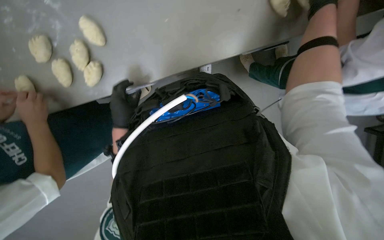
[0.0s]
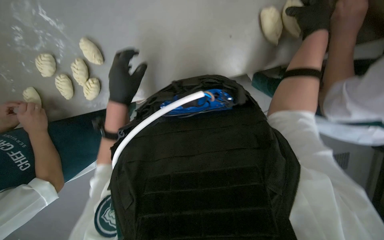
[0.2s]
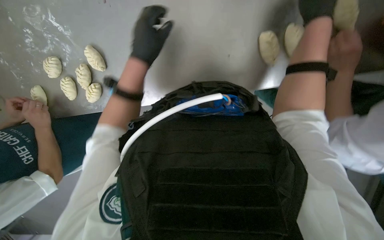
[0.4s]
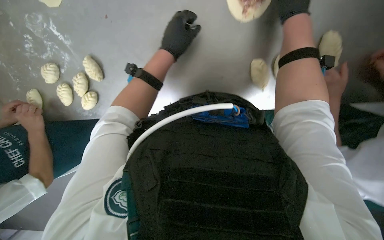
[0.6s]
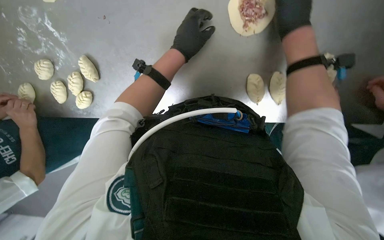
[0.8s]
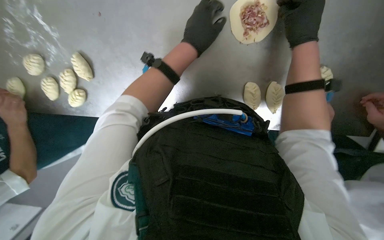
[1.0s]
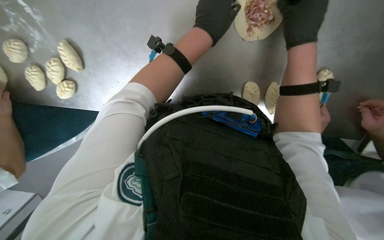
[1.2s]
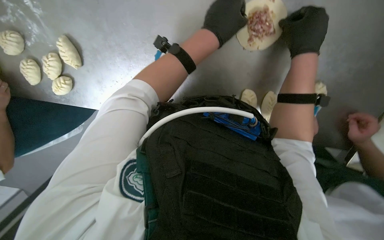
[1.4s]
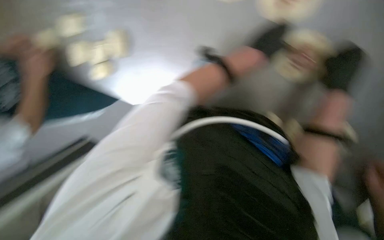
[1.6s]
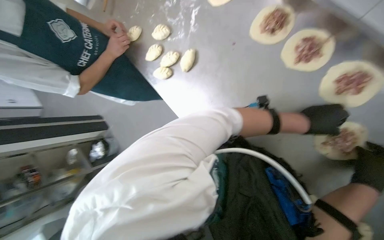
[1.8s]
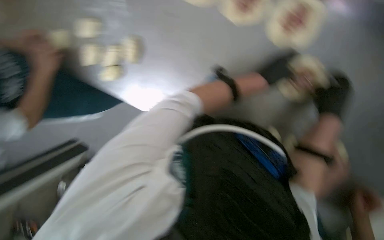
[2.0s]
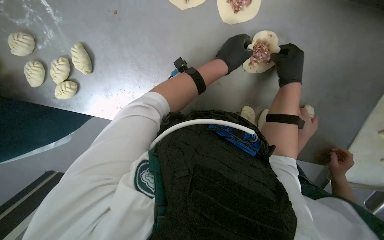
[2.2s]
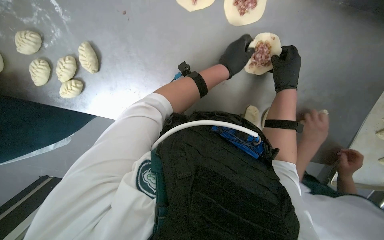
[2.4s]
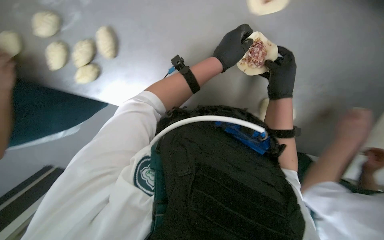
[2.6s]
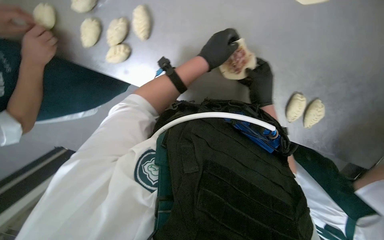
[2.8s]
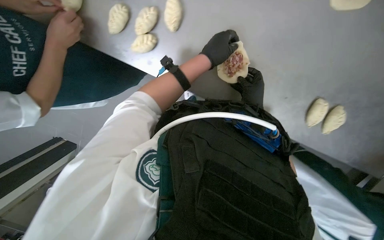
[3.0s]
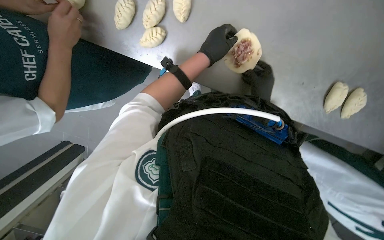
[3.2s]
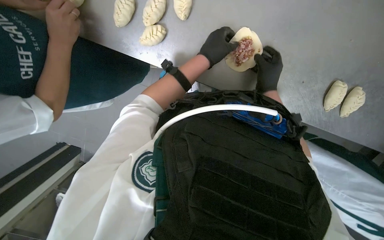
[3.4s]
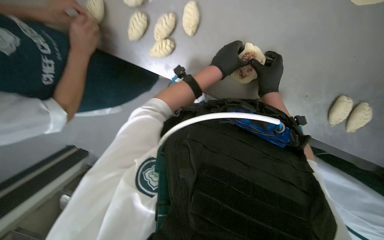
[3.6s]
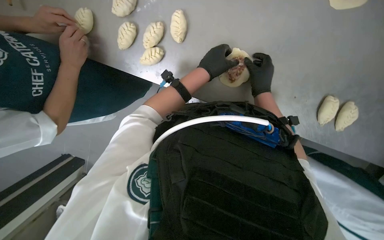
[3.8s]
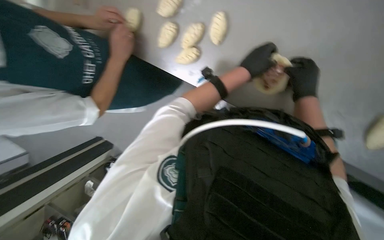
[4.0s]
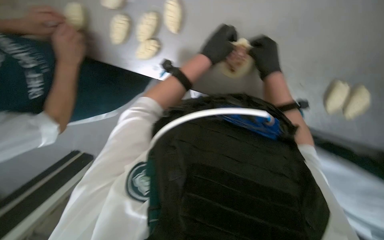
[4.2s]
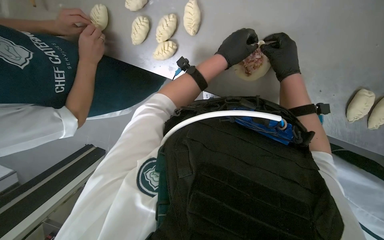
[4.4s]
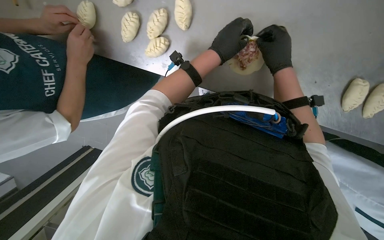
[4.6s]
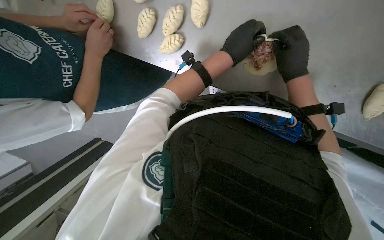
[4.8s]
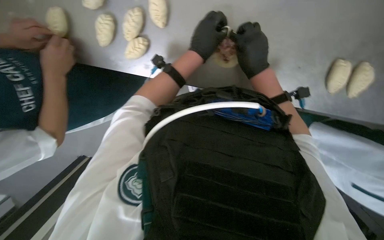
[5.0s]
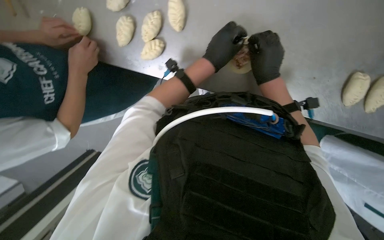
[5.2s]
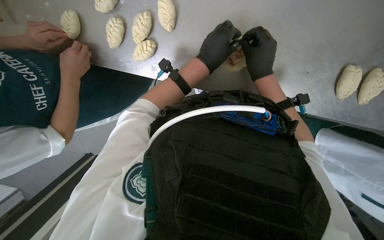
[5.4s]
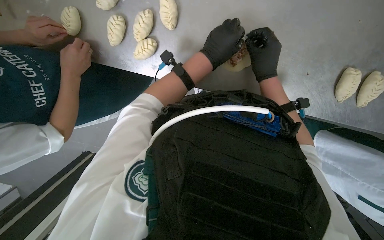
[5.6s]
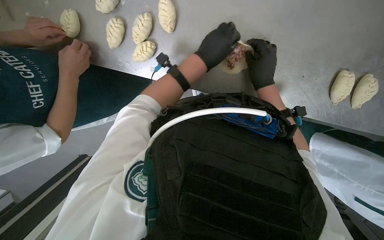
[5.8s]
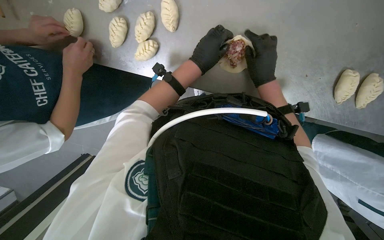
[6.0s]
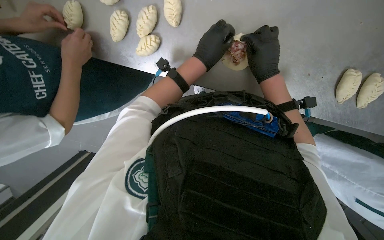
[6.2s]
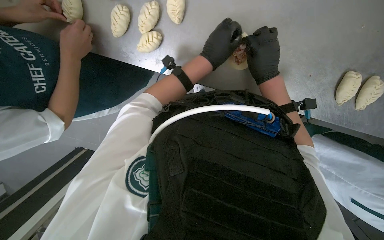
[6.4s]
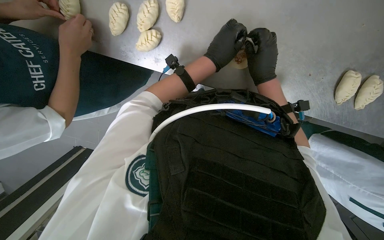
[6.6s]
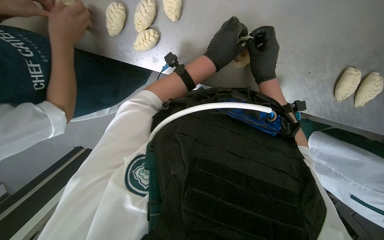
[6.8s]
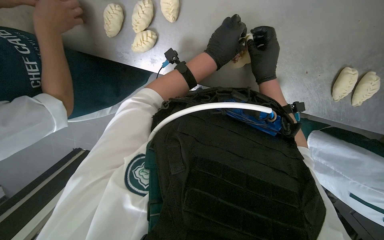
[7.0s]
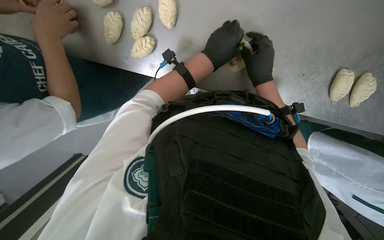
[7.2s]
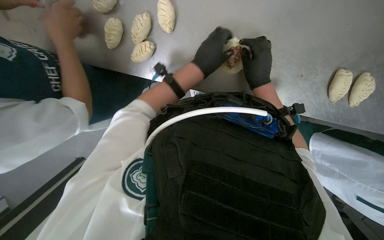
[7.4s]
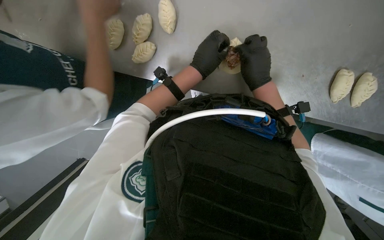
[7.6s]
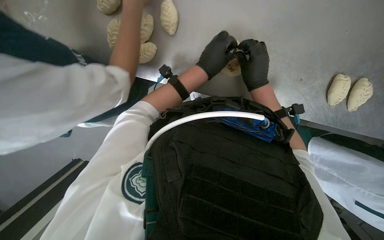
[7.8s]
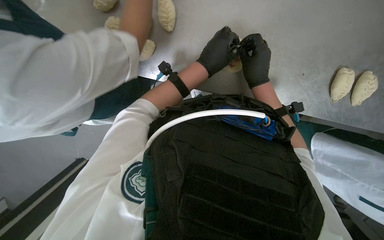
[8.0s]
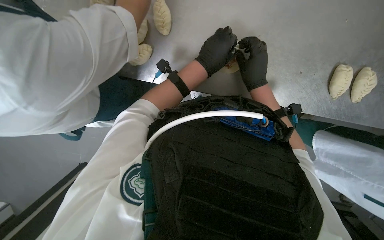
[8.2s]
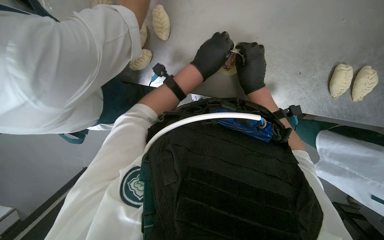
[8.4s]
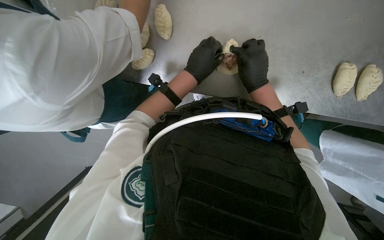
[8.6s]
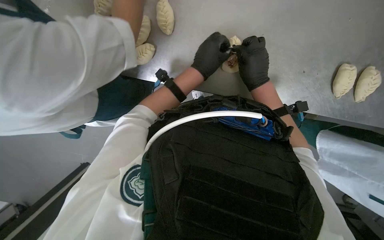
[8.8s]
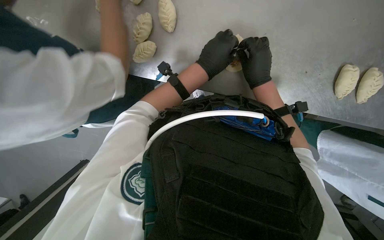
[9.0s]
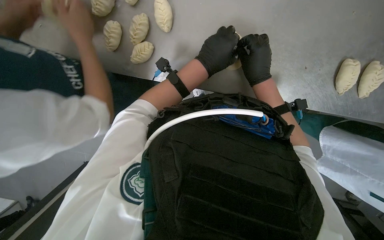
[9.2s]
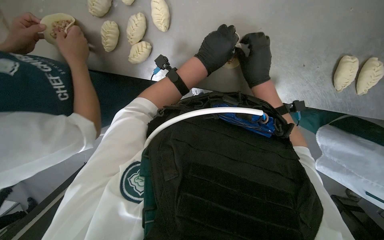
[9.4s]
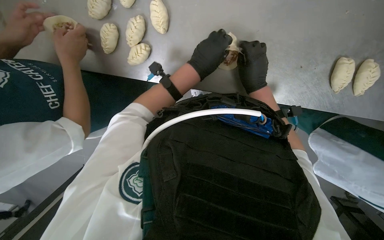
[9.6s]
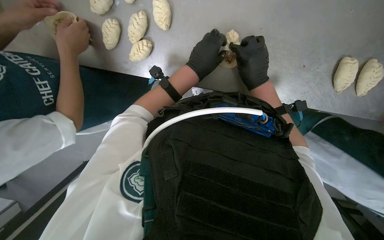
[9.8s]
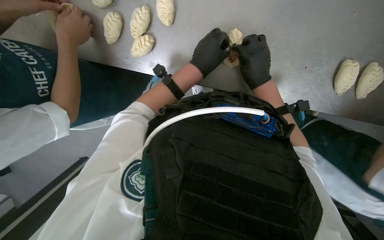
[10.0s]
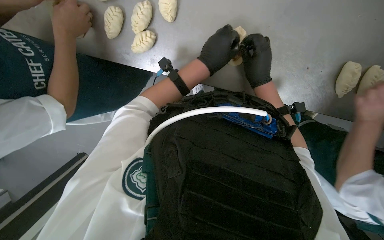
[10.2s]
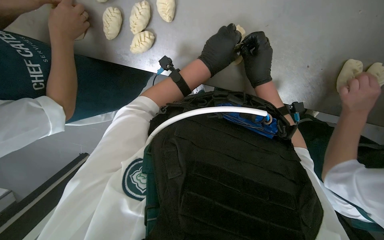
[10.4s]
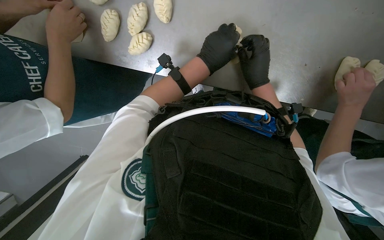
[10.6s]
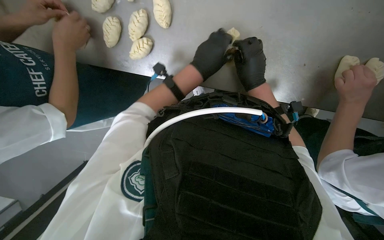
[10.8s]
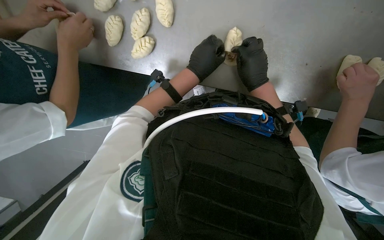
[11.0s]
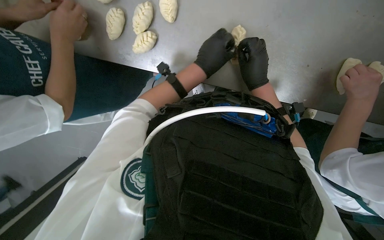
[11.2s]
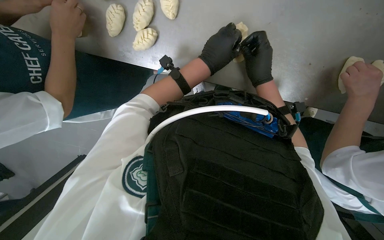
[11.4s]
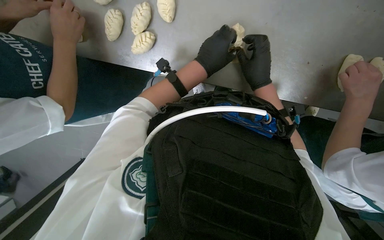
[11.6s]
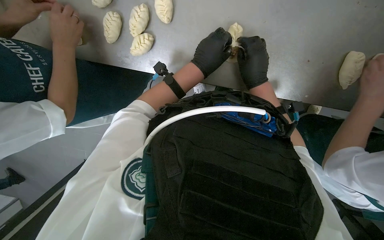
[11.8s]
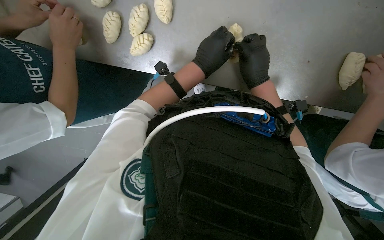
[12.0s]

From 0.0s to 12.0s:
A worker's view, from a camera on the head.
Job: preparing food.
The whole recording: Folding meat-filled dough into dumplings. The worker folds dough filled with meat into dumplings and places them on a baking sheet.
From 0.0s to 1.6s: The view tilts roughly 15 degrees upward.
From 3.0s to 4.4s: The right hand heads up the picture, covering about 10 cm.
From 4.4s to 12.0s: The hands stay close to where they were, moving slightly.

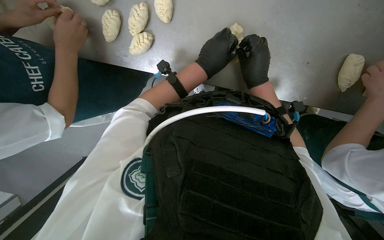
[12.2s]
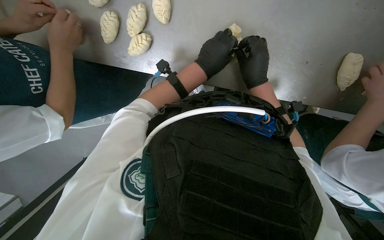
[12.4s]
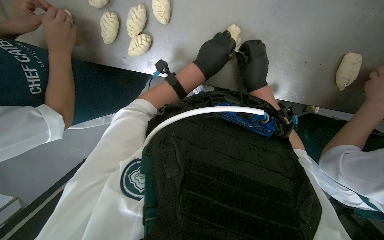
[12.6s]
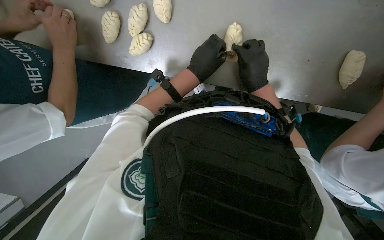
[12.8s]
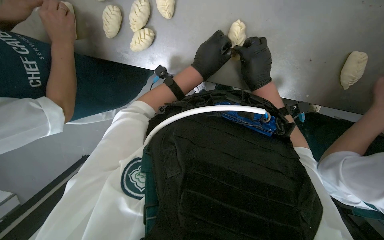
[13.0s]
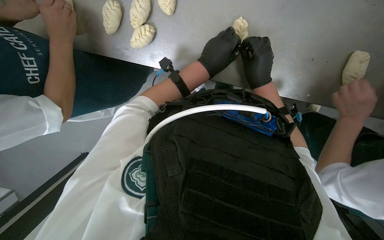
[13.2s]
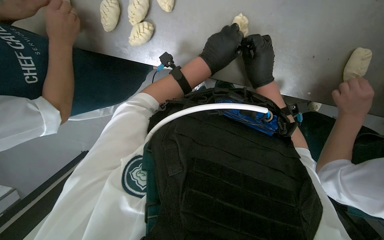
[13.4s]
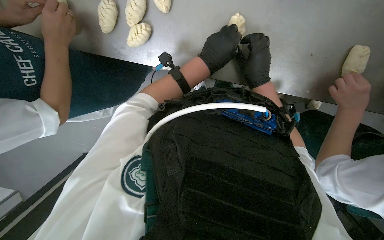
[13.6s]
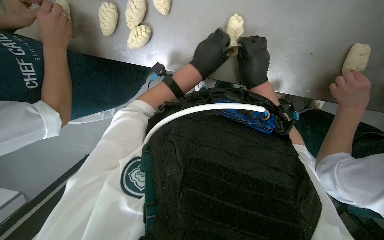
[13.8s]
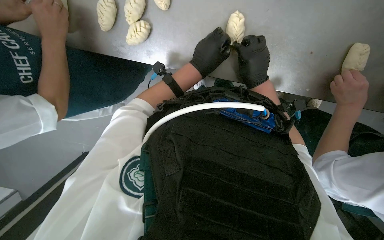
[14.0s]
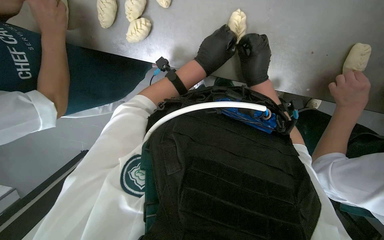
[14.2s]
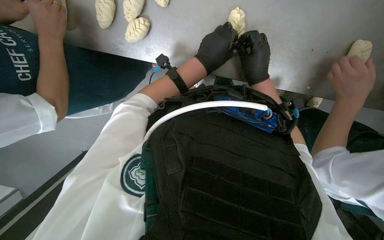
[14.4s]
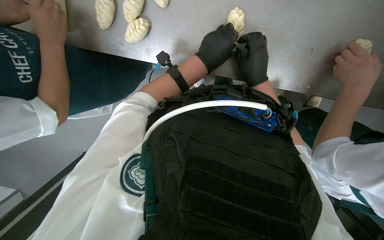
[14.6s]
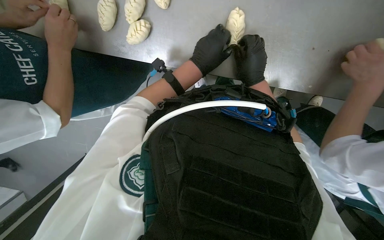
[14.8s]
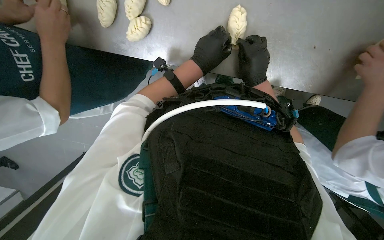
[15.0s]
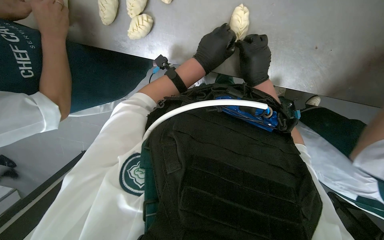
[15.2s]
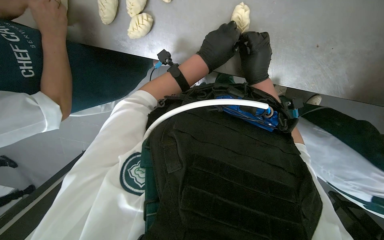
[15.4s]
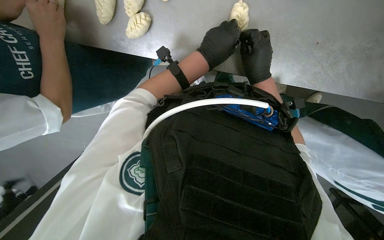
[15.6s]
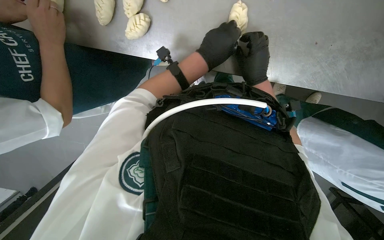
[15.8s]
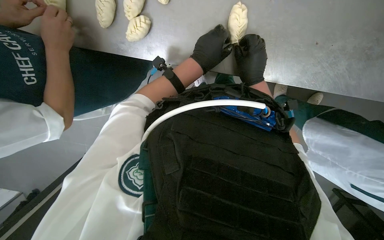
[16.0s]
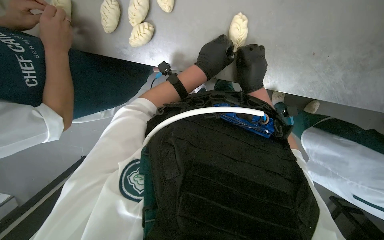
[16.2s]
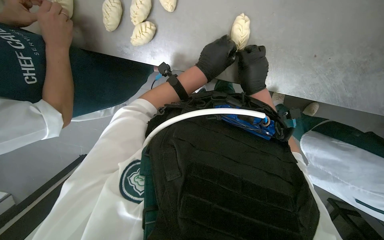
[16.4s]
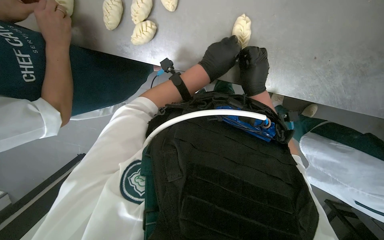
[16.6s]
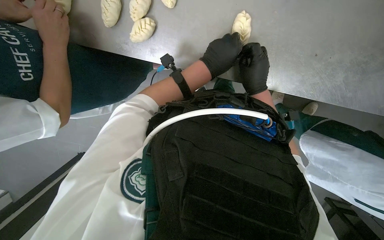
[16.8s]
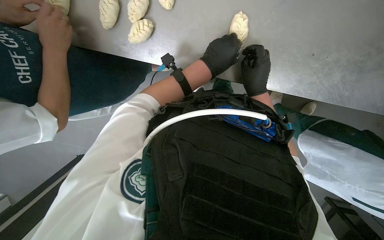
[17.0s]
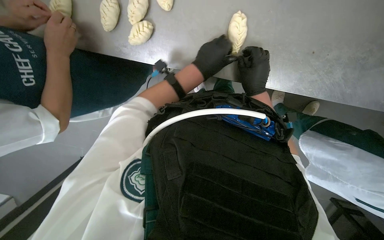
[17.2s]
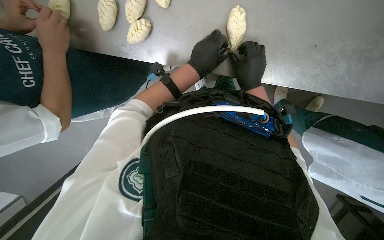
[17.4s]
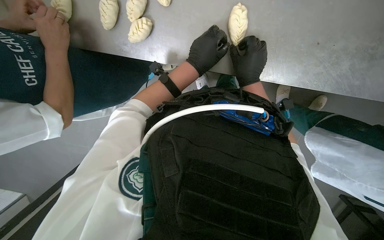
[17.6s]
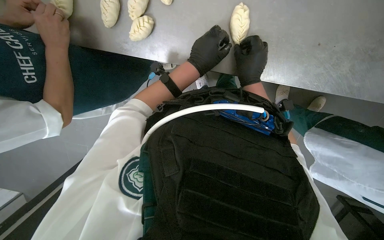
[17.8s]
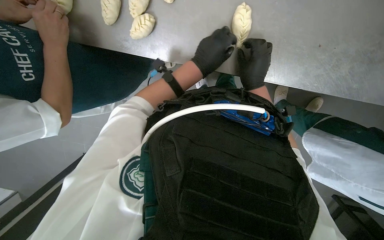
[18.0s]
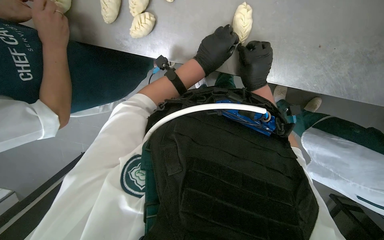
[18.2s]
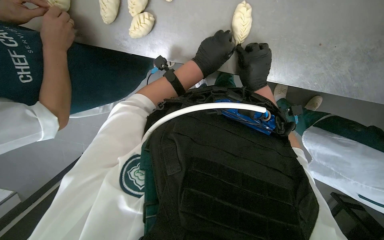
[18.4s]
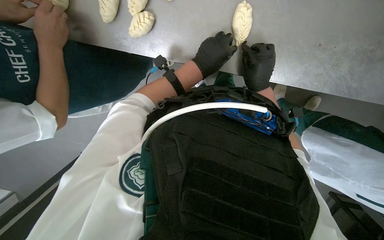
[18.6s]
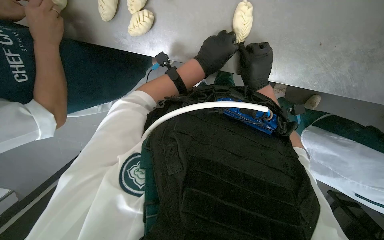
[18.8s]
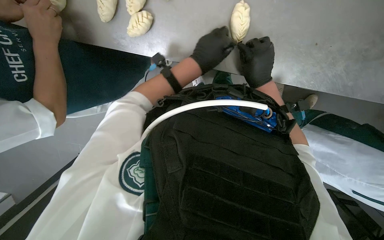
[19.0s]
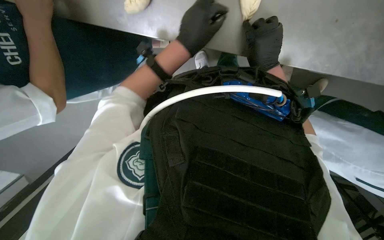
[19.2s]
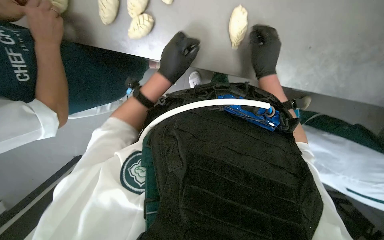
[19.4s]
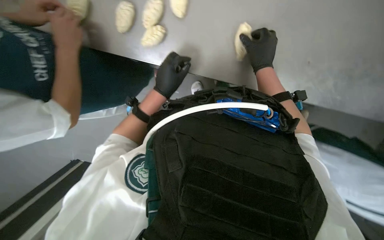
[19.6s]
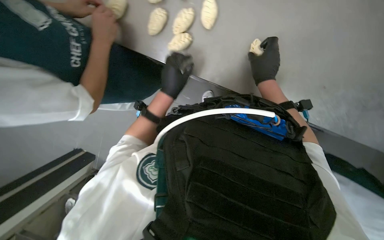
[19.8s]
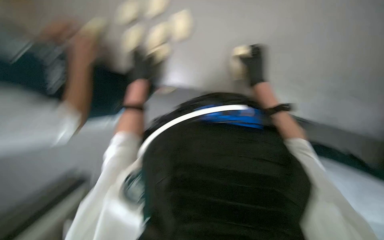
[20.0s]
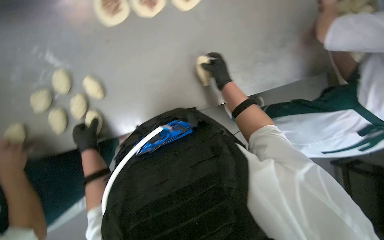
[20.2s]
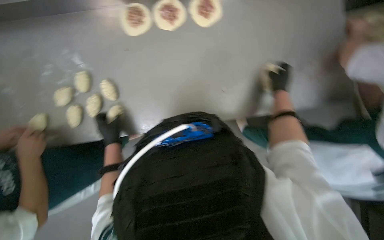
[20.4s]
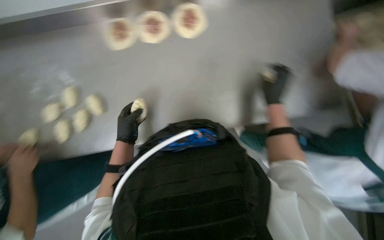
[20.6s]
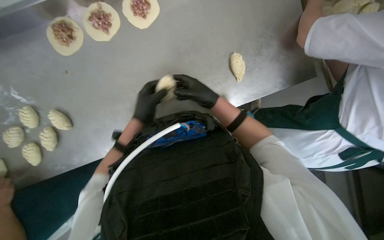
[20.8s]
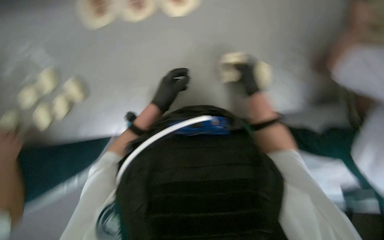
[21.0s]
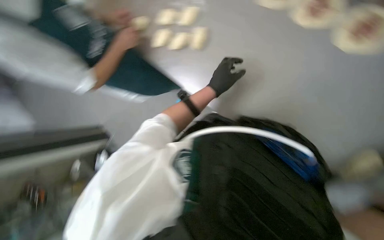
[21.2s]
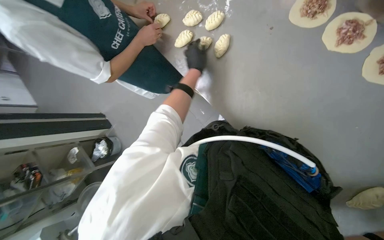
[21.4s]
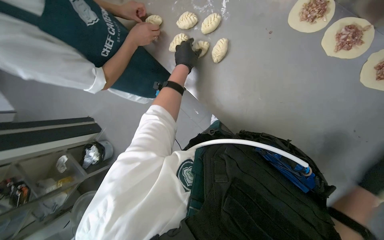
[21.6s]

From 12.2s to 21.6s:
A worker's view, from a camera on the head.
Job: preparing food.
The whole recording: Folding meat-filled dough into dumplings. The worker folds dough filled with meat into dumplings and places them on a baking sheet.
From 12.2s to 18.4s: The hands work in one place, with small movements.
From 18.4s to 20.0s: The left hand heads to the left, covering about 25 cm.
From 20.0s to 21.6s: The scene turns some 30 degrees clockwise in the picture.
